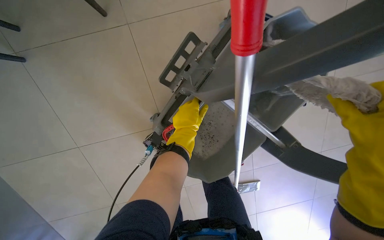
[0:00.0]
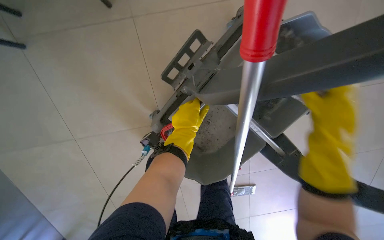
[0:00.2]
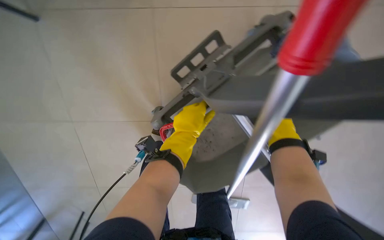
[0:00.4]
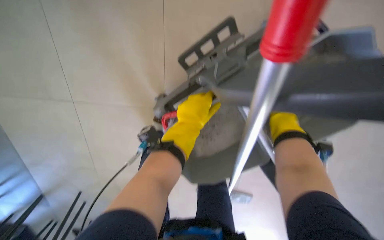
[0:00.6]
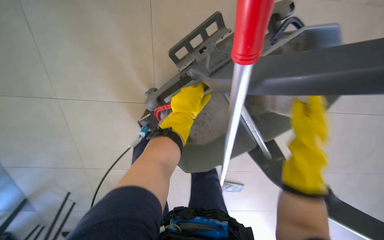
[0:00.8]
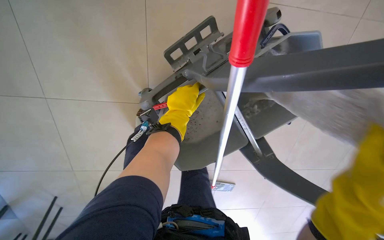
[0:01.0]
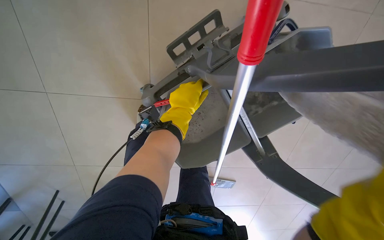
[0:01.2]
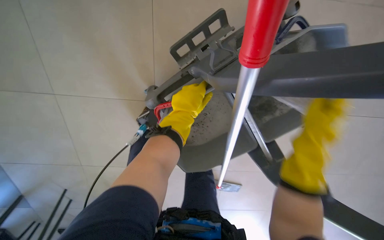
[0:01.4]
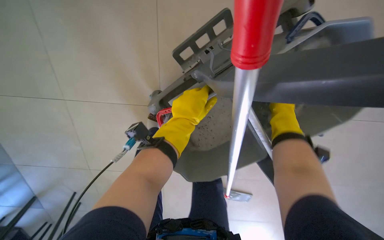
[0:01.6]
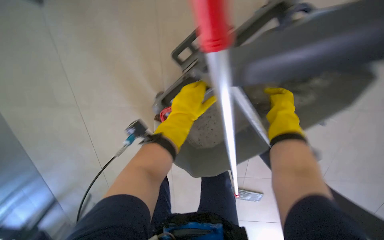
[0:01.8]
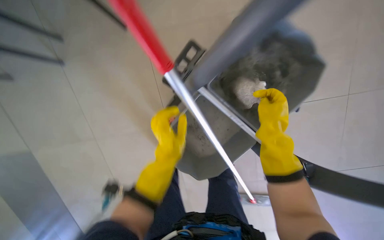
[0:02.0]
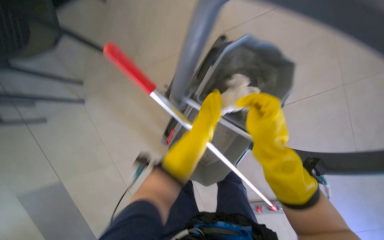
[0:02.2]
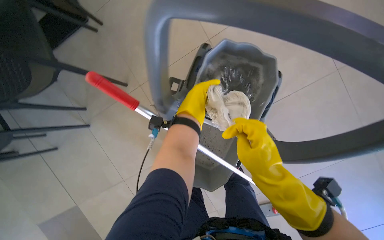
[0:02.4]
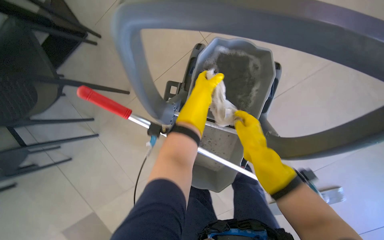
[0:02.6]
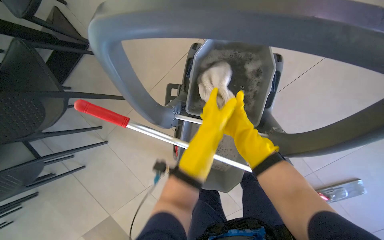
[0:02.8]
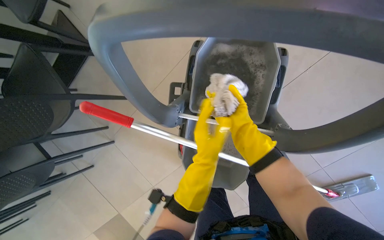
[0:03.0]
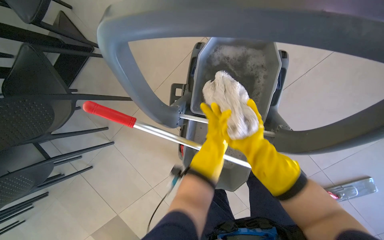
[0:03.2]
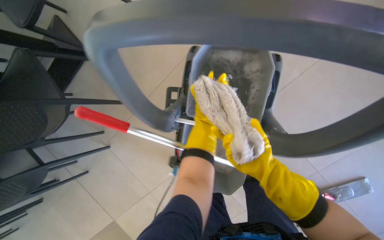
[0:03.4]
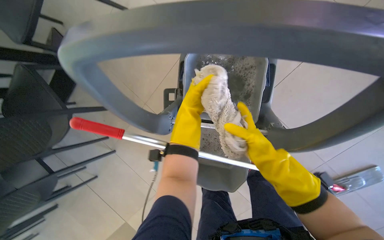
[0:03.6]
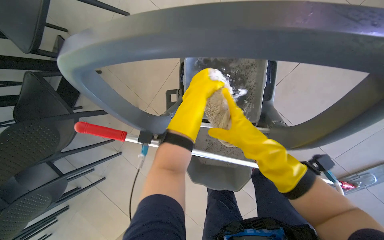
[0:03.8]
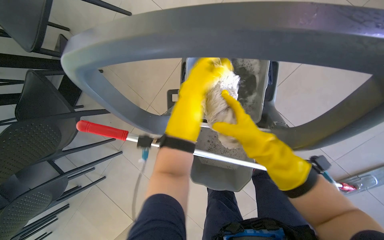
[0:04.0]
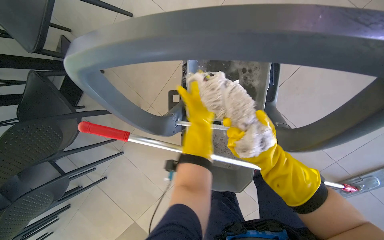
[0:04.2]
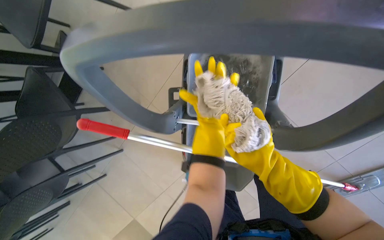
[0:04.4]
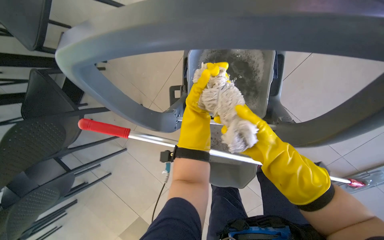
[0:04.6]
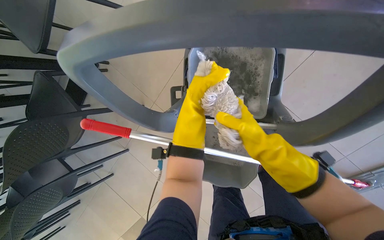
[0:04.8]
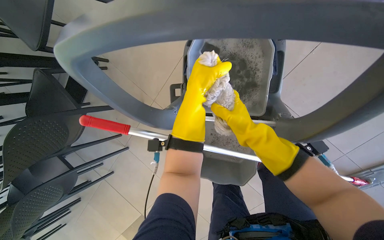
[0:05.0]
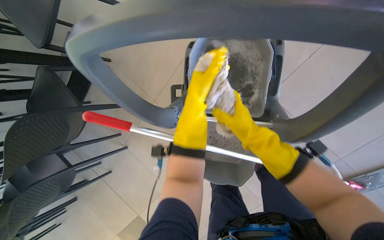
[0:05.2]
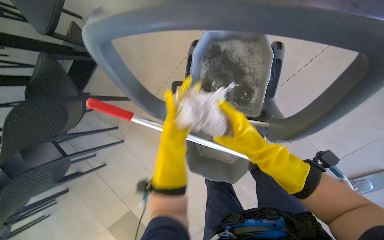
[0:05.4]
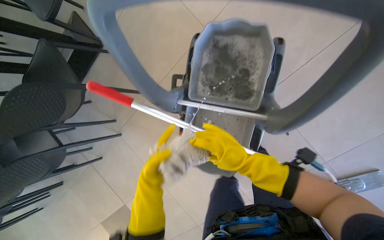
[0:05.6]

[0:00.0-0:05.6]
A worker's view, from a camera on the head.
Job: mopping floor.
The whole recording: Wringing mop in bucket. The worker wrings the mop head in the cleaning bucket.
0:01.4 to 0:02.8: The camera is aimed some 25 degrees further to the left. The wearer looks about 20 degrees further upward. The scene turns about 40 degrees counterclockwise in the picture.
0:02.8 to 0:04.2: The right hand reaches some 10 cm nearer to the camera, then returns.
0:04.2 to 0:05.6: The left hand shifts roughly 30 cm down the picture; the right hand moves nearer to the camera and to the left, roughly 10 cm.

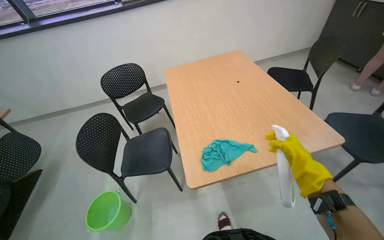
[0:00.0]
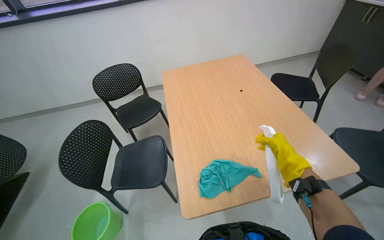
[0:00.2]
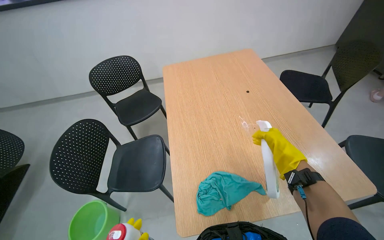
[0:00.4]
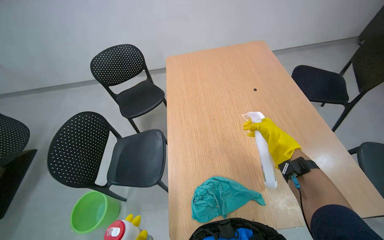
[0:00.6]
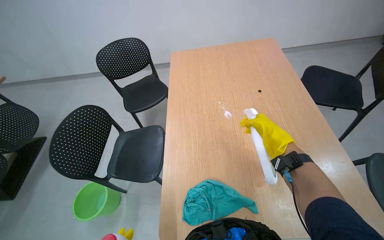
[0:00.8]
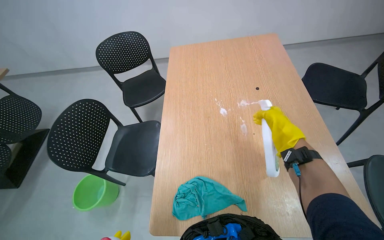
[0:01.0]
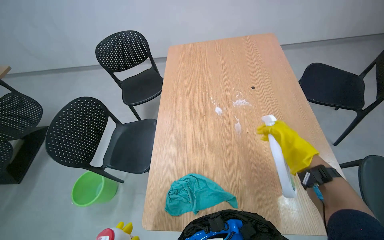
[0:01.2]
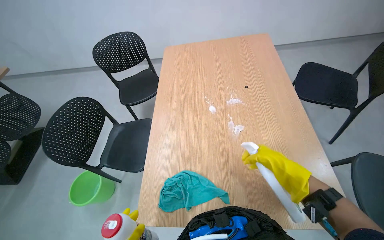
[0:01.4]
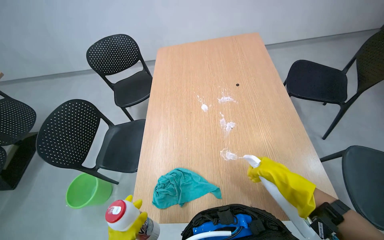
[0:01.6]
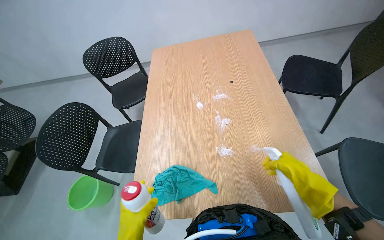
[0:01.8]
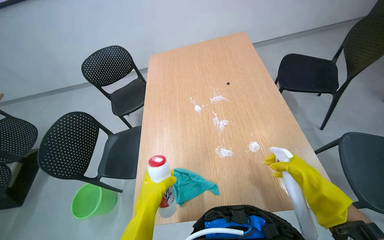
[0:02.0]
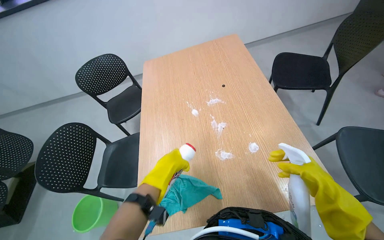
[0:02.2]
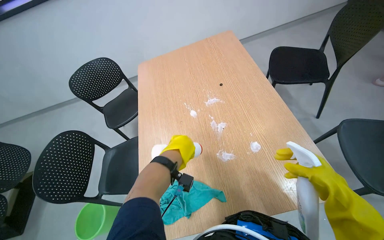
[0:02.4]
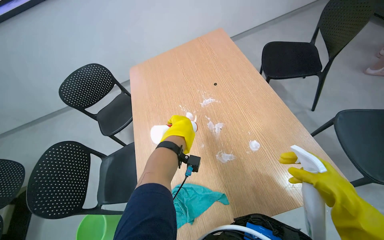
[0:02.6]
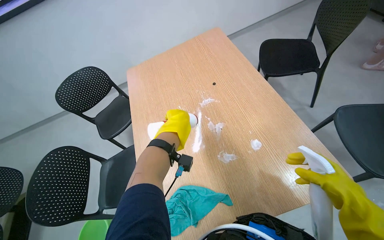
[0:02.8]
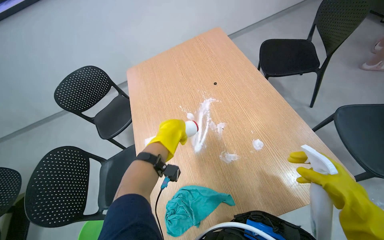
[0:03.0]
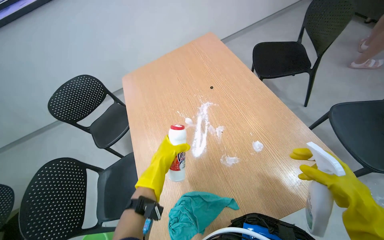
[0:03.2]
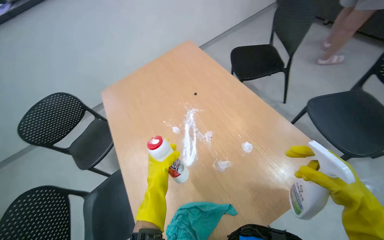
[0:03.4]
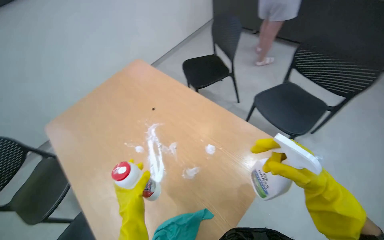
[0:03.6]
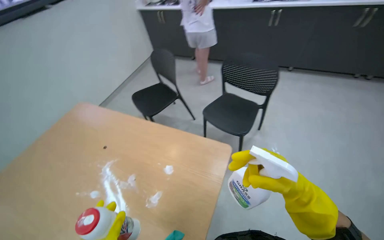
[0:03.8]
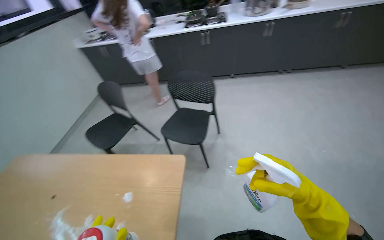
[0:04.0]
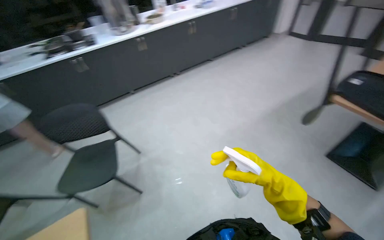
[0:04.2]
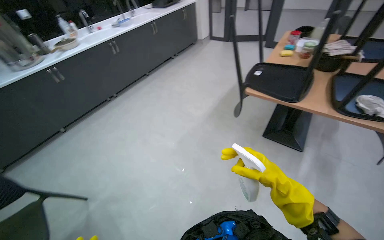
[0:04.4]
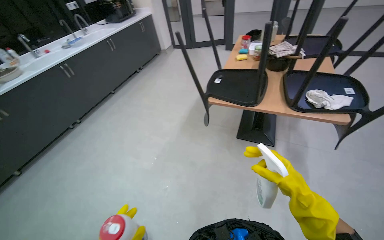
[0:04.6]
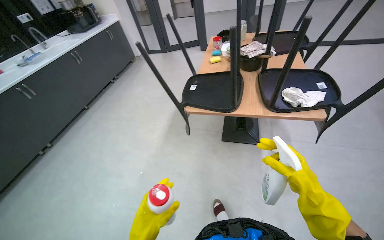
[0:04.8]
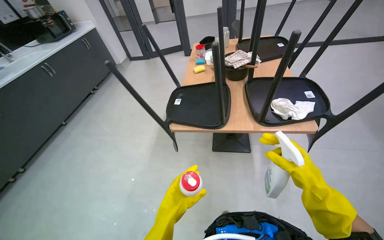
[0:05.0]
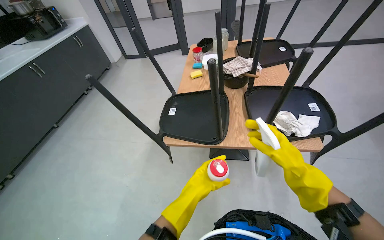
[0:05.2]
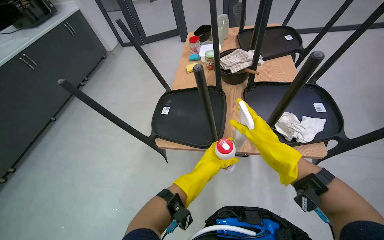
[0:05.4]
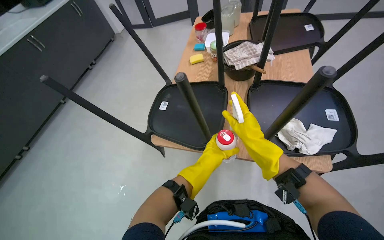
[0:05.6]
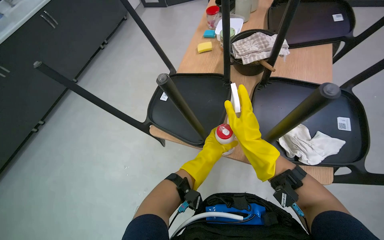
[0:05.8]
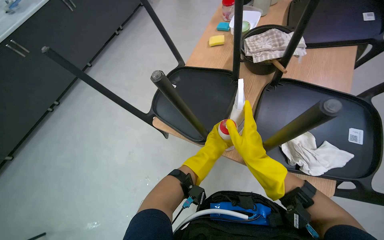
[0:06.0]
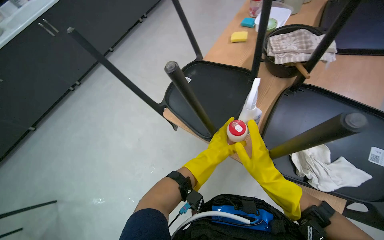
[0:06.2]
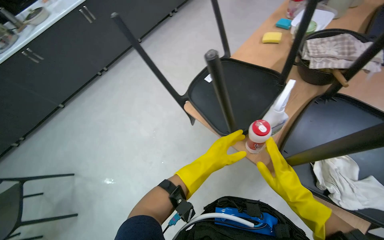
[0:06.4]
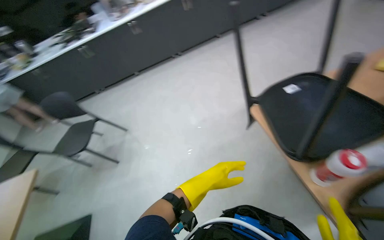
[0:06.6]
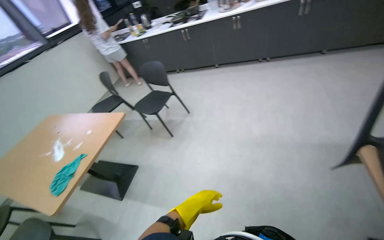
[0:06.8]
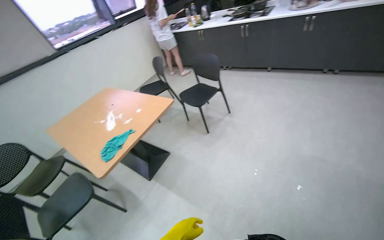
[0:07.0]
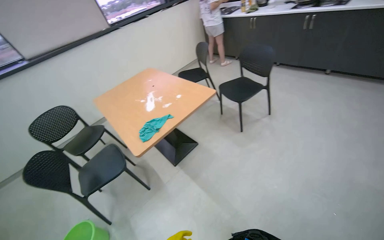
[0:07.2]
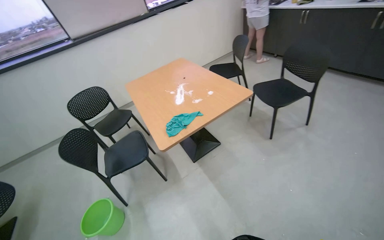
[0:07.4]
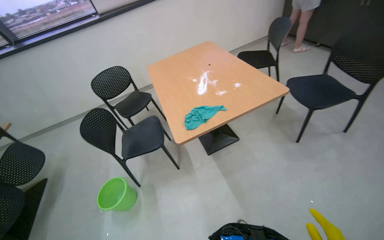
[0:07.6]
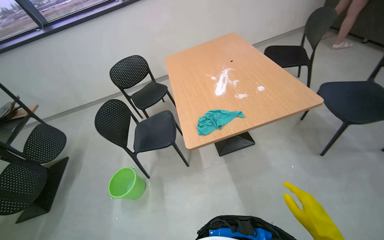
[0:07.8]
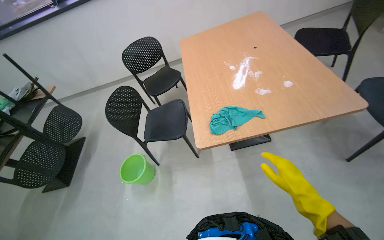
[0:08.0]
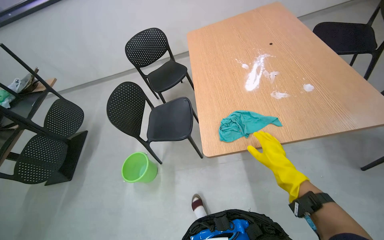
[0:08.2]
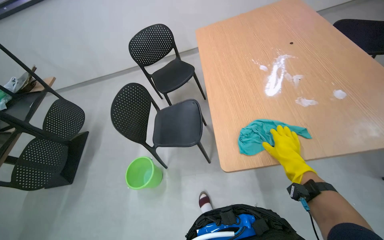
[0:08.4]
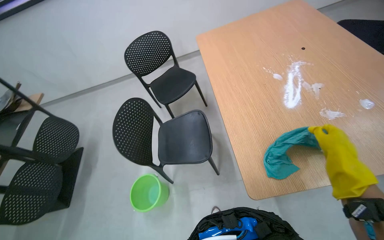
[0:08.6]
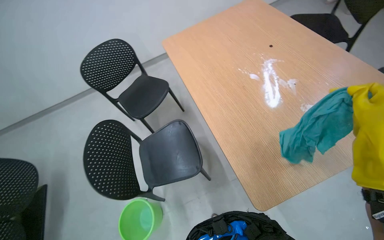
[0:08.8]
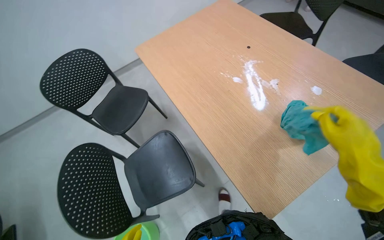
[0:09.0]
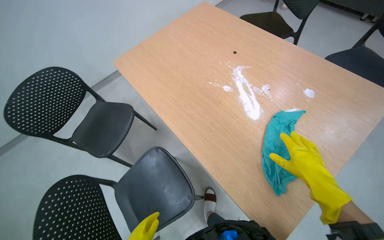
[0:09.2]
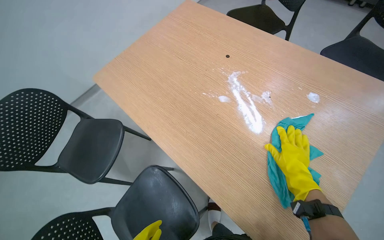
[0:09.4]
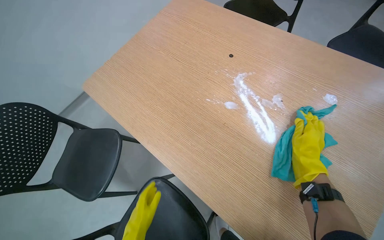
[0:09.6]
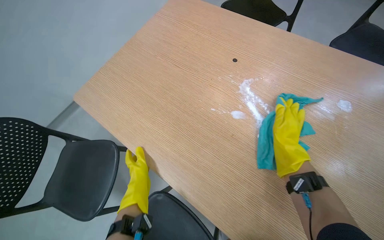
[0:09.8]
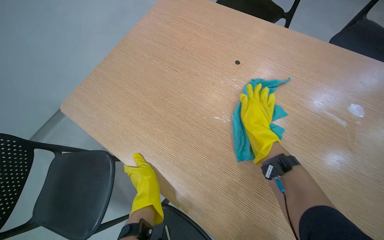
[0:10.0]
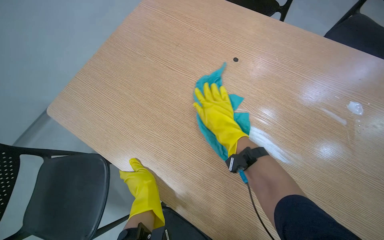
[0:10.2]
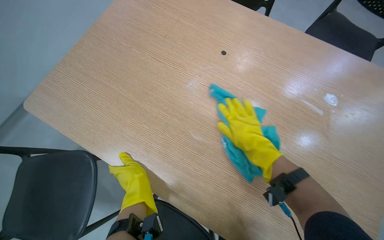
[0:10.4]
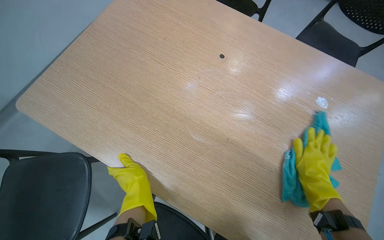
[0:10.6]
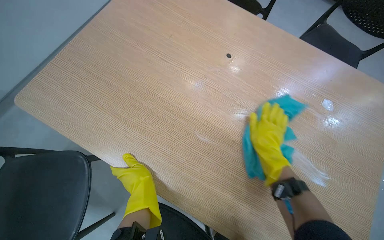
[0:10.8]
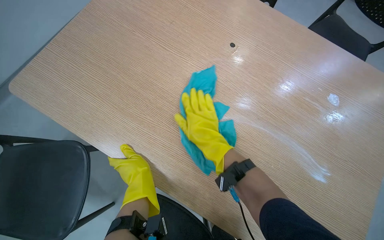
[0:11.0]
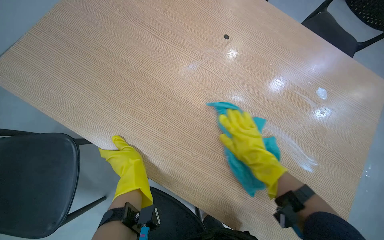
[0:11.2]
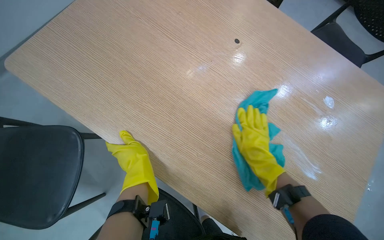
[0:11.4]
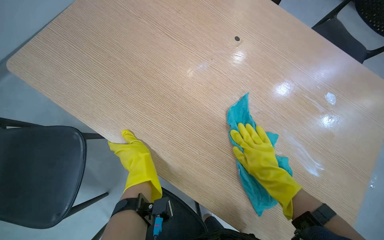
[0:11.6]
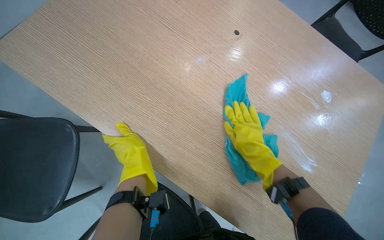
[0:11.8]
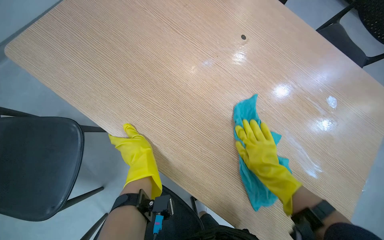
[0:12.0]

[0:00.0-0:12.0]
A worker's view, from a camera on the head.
Job: wiping surfaces.
The whole recording: Cleaning wooden table. The worker applies cleaner and wipes the wooden table.
0:00.0 to 0:01.6: The view tips downward by some 10 degrees.
0:03.0 to 0:04.4: The camera is carried approximately 70 cm. The head turns to the right by roughly 125 degrees. The view tilts about 35 degrees upward.
0:04.4 to 0:06.0: The wearer moves approximately 80 cm. The wearer looks about 15 degrees further downward.
0:06.0 to 0:07.6: The head travels about 70 cm. The wearer's head swings some 130 degrees to the left. The view tilts approximately 20 degrees downward.
0:07.6 to 0:09.0: The wearer moves about 70 cm. The view tilts about 15 degrees downward.
0:09.0 to 0:10.4: The camera is carried approximately 50 cm. The wearer looks approximately 30 degrees further to the right.
0:10.4 to 0:12.0: The right hand goes left and right, about 35 cm each way, reversing 2 times.

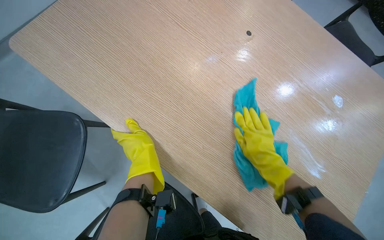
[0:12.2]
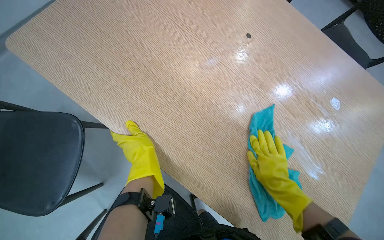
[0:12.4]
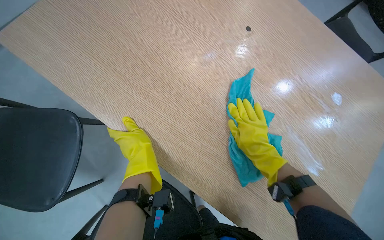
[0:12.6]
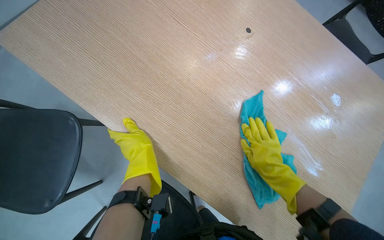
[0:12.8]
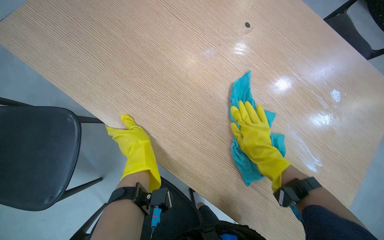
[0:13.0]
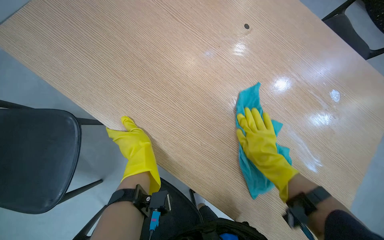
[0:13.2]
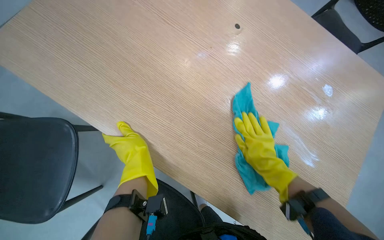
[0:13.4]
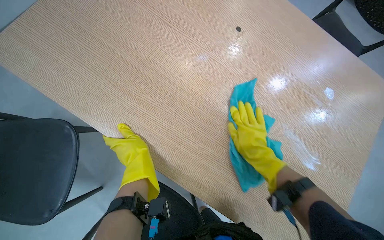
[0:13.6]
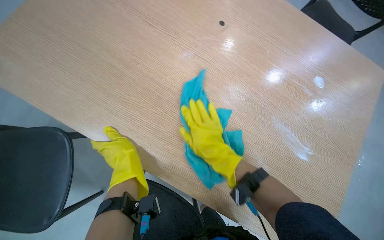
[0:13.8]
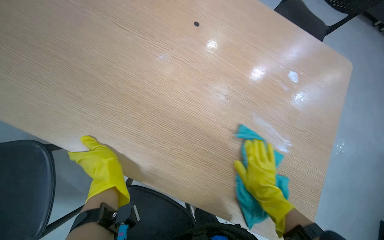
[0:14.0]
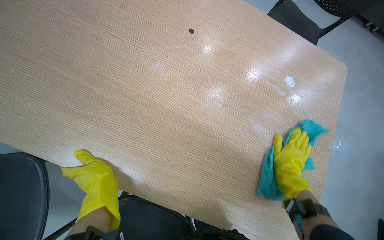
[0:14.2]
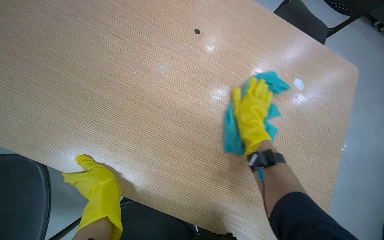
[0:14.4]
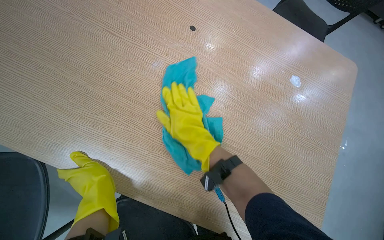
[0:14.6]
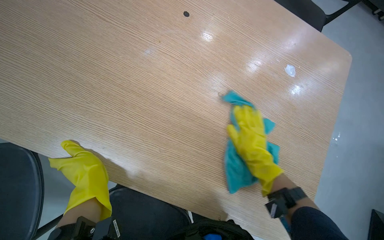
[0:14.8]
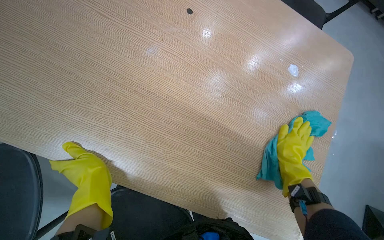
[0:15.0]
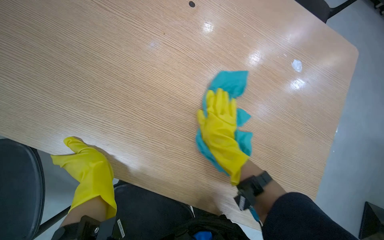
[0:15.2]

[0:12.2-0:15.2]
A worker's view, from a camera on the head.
Job: wiping surfaces.
The whole recording: Cleaning wooden table. The worker applies cleaner and wipes the wooden table.
0:12.2 to 0:13.8: The right hand shifts about 10 cm to the left.
0:13.8 to 0:15.2: The right hand swings left and right, about 30 cm each way, with 3 reversals.
